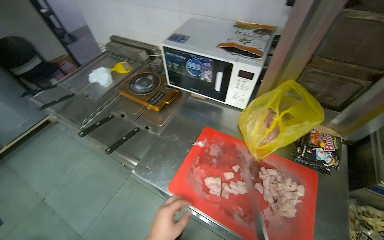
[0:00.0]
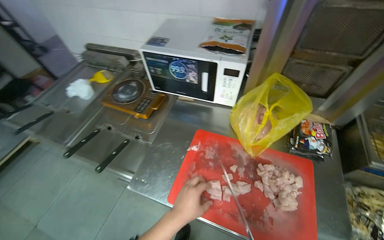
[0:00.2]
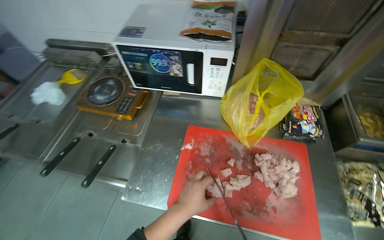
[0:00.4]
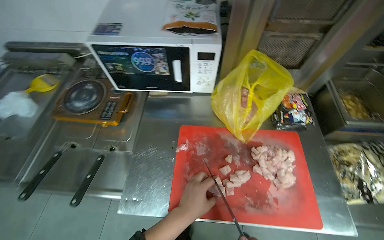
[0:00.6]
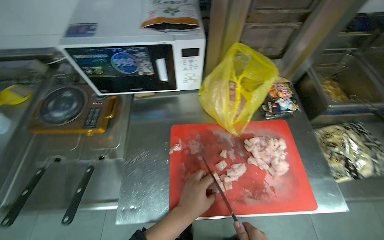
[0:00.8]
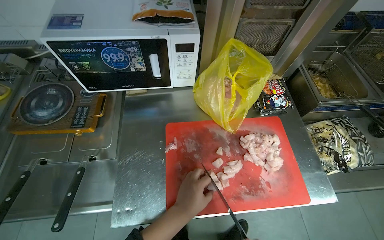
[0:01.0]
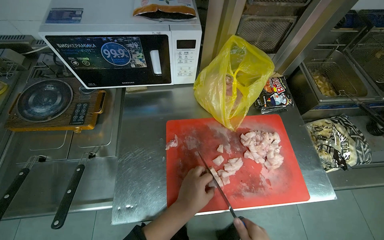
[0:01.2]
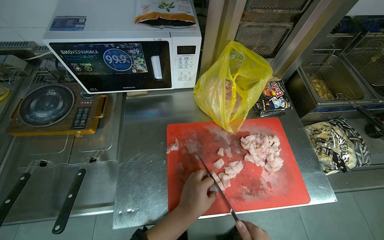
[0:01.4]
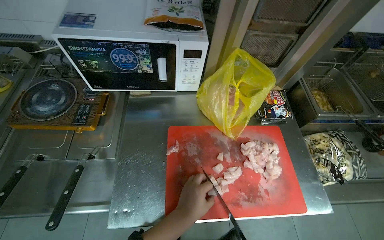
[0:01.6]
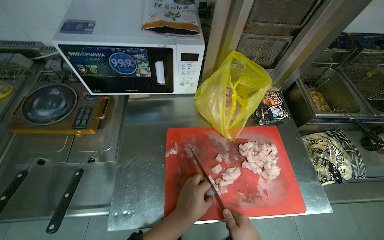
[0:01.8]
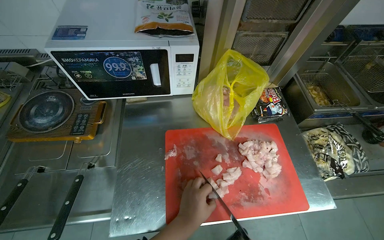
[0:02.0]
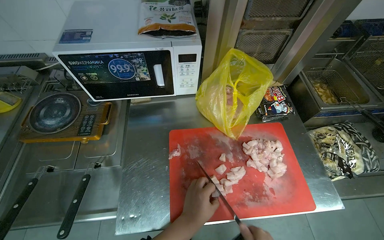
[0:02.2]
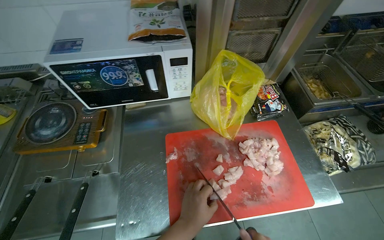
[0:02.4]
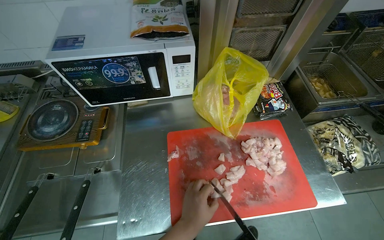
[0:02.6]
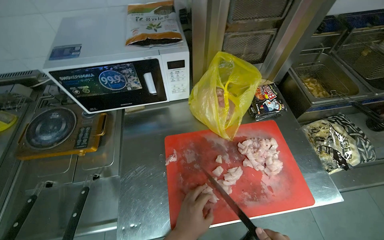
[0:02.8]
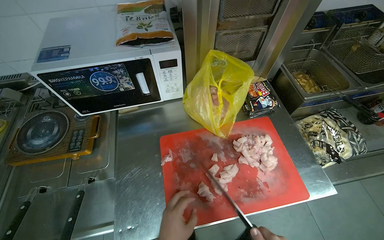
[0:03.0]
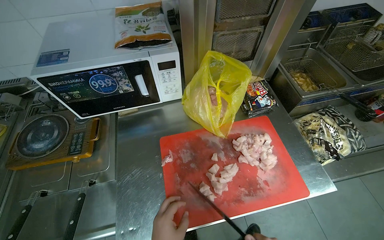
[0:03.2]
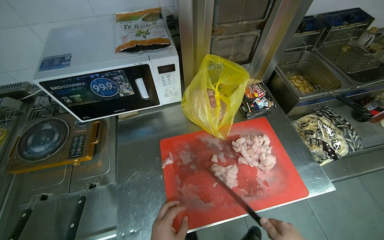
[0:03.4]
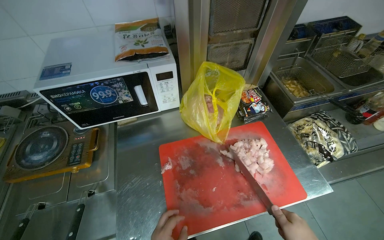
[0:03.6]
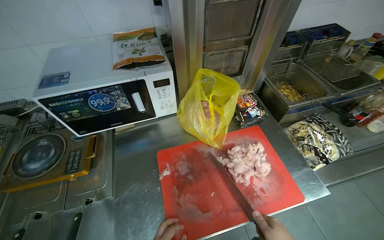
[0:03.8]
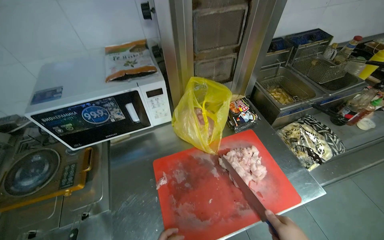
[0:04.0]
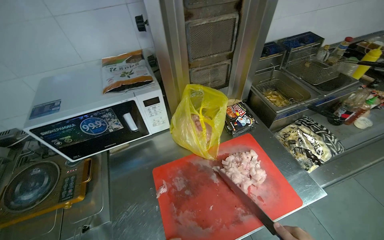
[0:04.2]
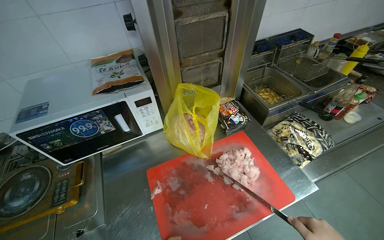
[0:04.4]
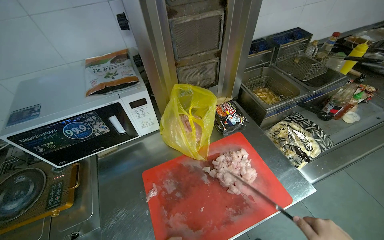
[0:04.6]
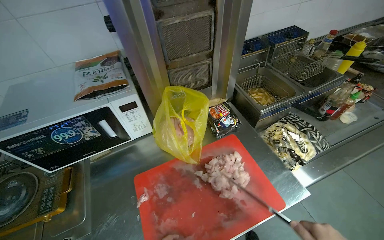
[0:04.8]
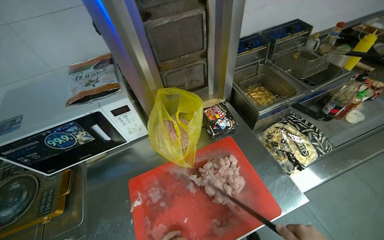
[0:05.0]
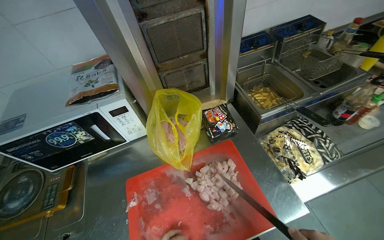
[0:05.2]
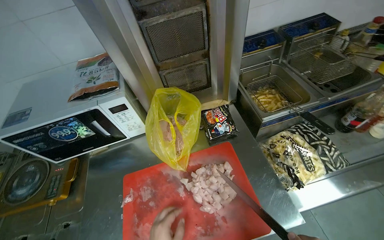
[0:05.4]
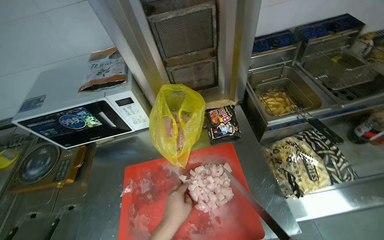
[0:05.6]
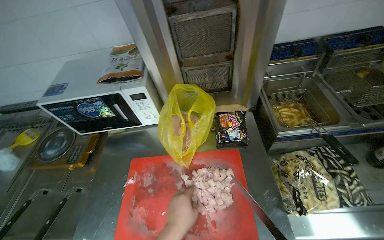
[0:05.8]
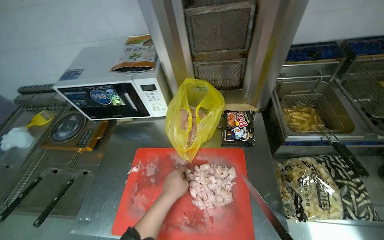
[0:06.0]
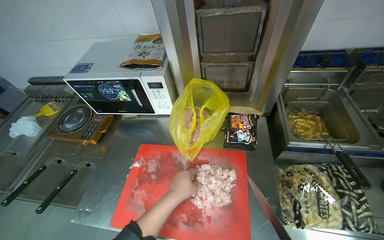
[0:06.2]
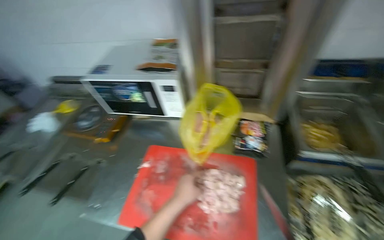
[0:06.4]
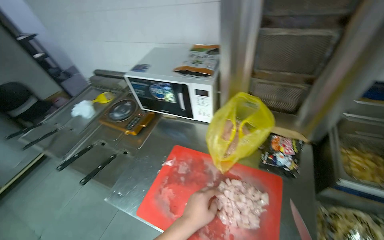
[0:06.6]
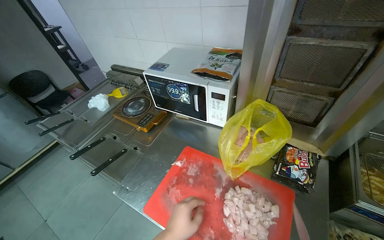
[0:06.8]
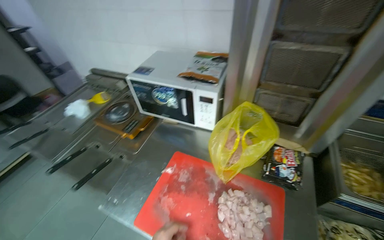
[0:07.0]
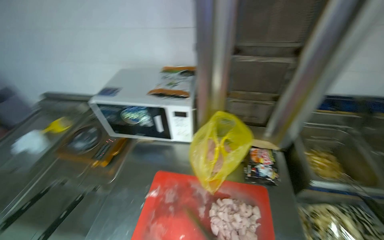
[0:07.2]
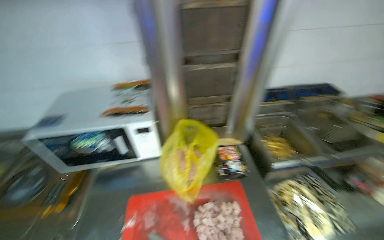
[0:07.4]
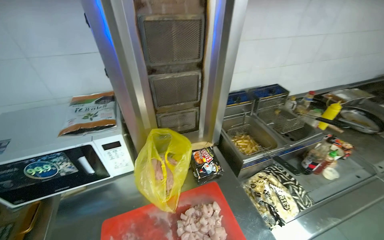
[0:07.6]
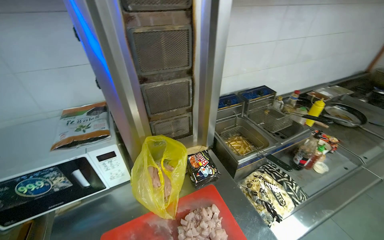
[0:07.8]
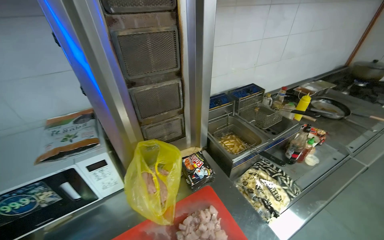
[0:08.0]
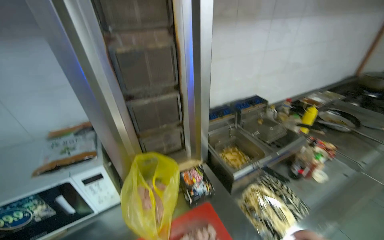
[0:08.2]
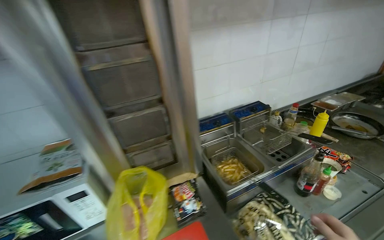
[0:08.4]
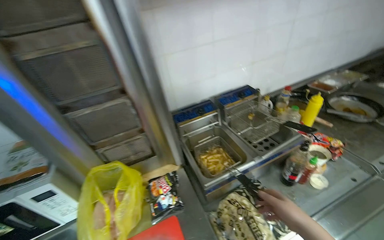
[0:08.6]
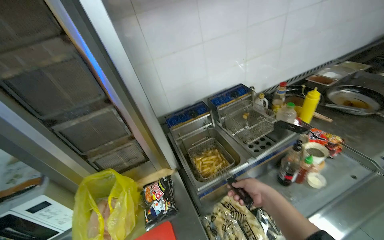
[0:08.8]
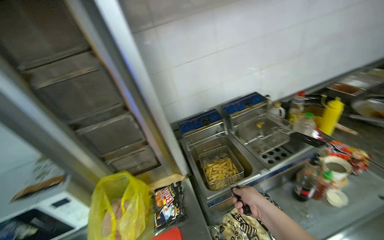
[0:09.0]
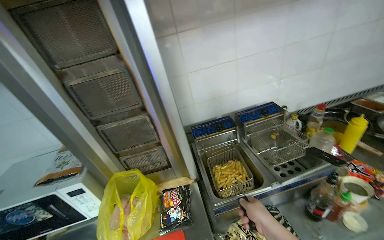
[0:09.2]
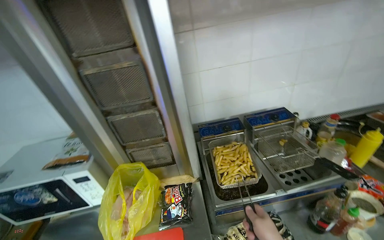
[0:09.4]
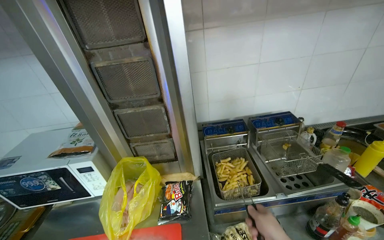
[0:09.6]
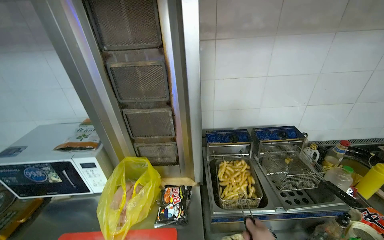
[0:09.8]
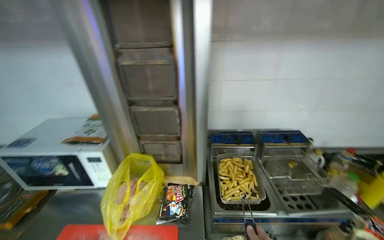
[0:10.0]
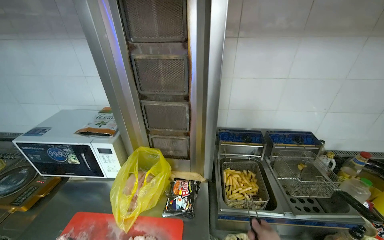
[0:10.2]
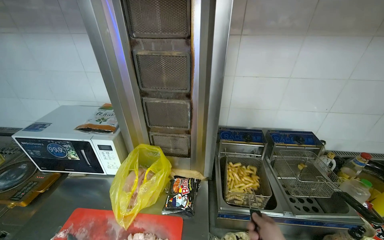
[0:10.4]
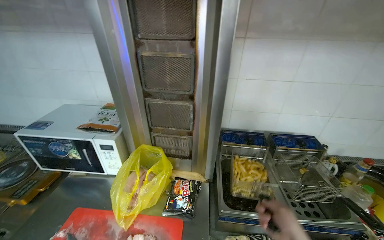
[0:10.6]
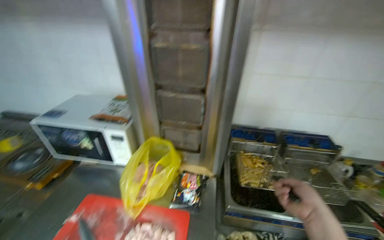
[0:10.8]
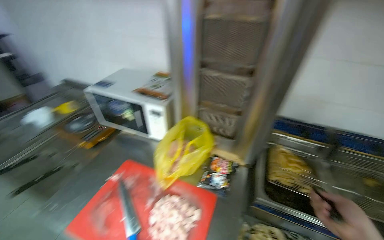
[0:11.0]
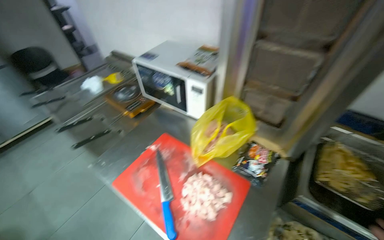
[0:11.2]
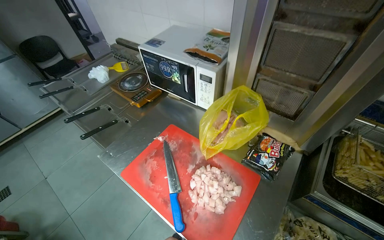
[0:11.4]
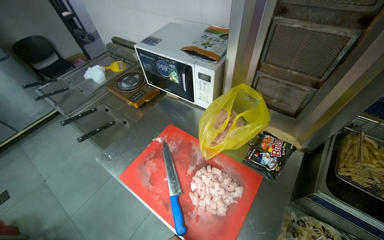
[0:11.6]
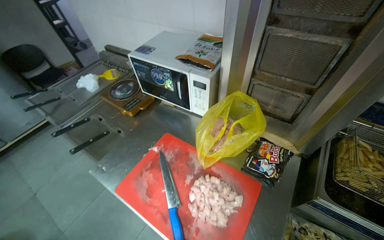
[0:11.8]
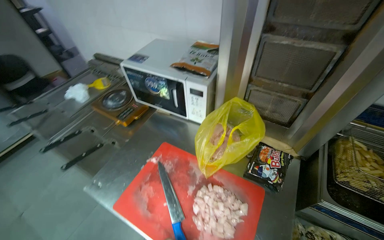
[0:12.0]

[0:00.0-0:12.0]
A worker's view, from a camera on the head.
Job: preparing food.
The whole recording: Cutting chicken on cutting board. The worker removes chicken from a bag and cuts it into pieces on a red cutting board.
0.0 to 1.6 s: The wearer's head swings approximately 35 degrees to the right.
4.4 to 6.0 s: The head rotates some 30 degrees to the left.
6.0 to 7.6 s: The head rotates about 30 degrees to the right. The view tips upward by approximately 15 degrees.
9.0 to 10.4 s: The wearer's head swings about 30 degrees to the left.
10.4 to 12.0 s: The head turns to the left by approximately 25 degrees. The view tilts some 15 degrees downward.

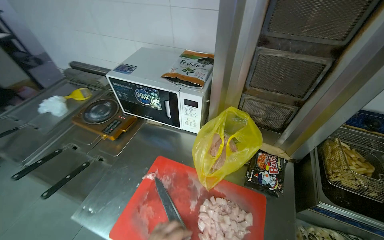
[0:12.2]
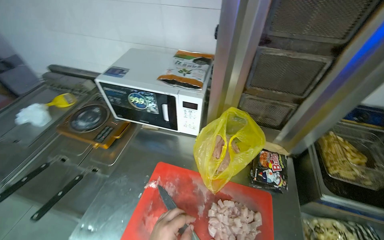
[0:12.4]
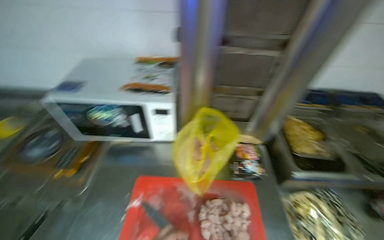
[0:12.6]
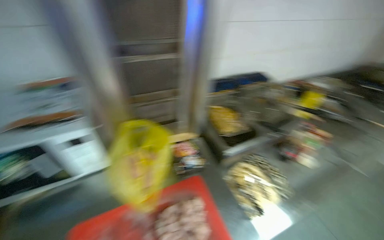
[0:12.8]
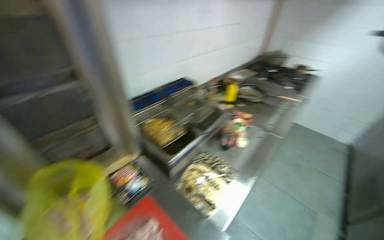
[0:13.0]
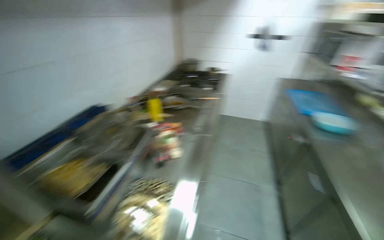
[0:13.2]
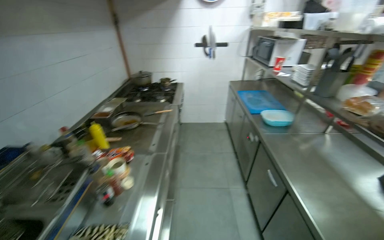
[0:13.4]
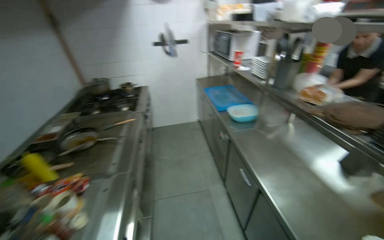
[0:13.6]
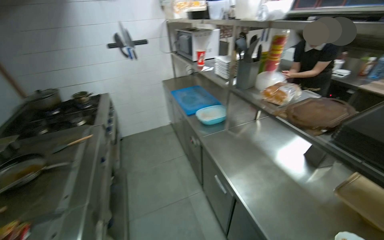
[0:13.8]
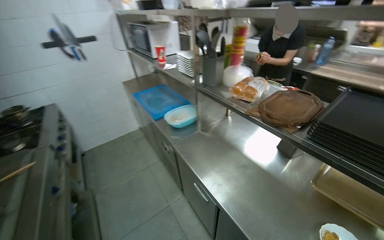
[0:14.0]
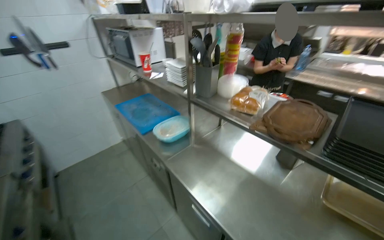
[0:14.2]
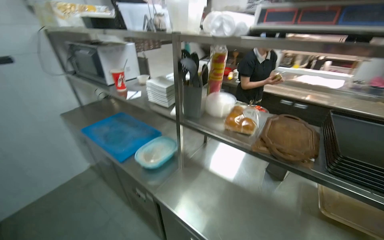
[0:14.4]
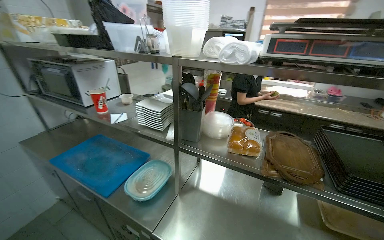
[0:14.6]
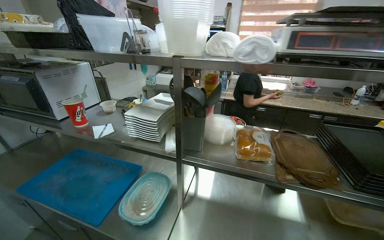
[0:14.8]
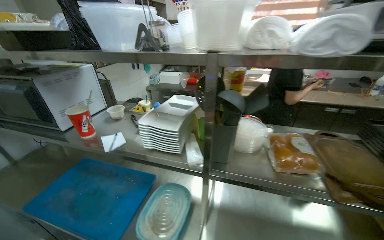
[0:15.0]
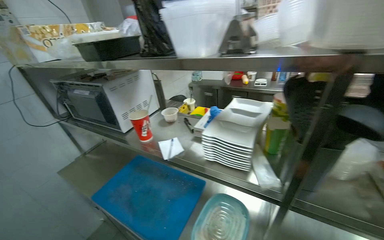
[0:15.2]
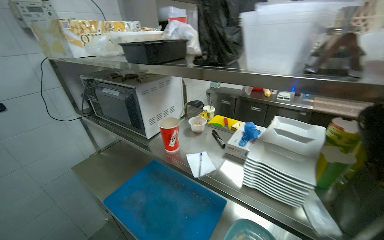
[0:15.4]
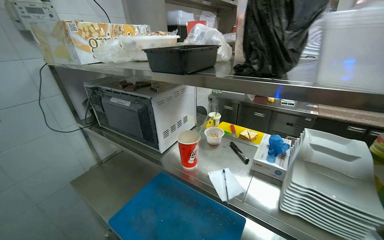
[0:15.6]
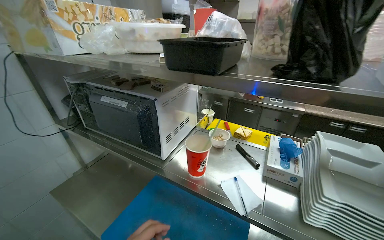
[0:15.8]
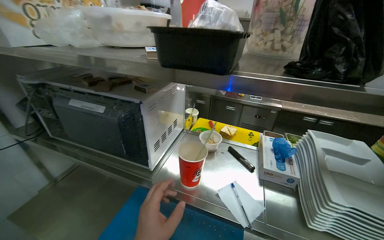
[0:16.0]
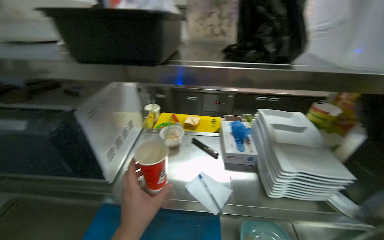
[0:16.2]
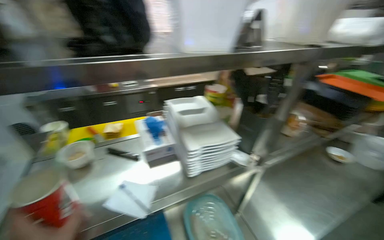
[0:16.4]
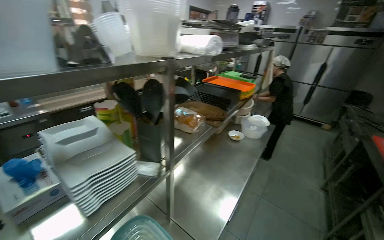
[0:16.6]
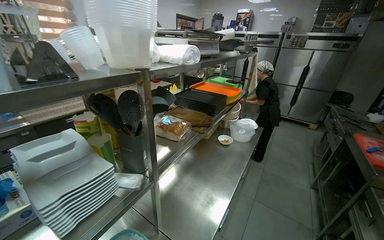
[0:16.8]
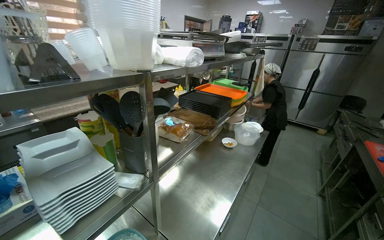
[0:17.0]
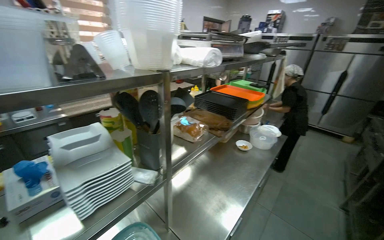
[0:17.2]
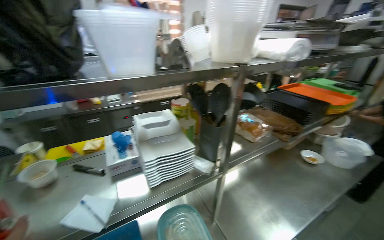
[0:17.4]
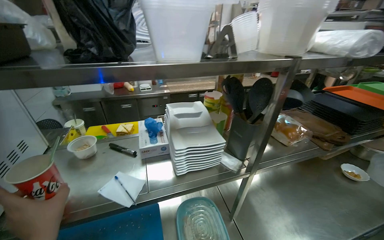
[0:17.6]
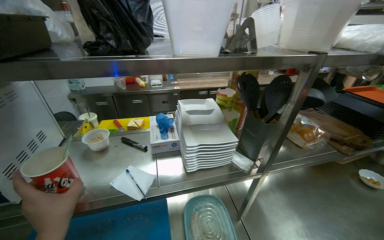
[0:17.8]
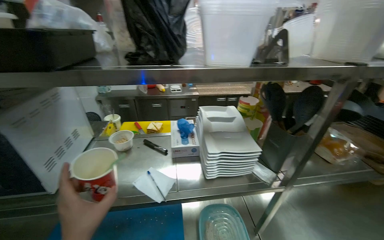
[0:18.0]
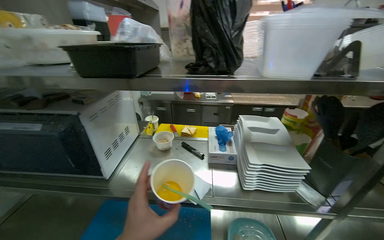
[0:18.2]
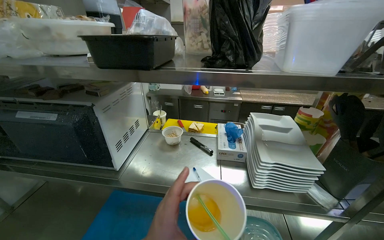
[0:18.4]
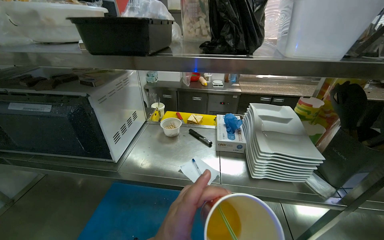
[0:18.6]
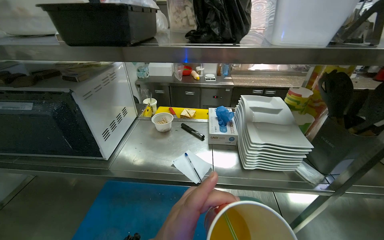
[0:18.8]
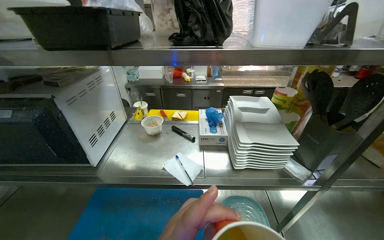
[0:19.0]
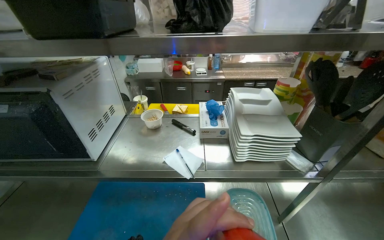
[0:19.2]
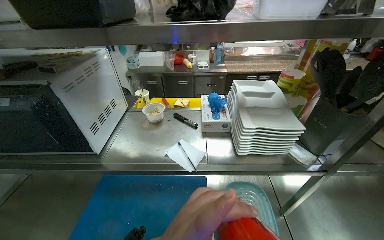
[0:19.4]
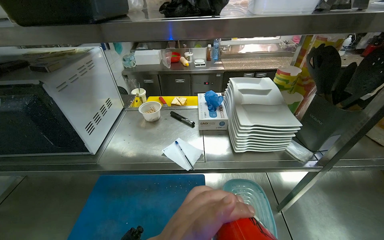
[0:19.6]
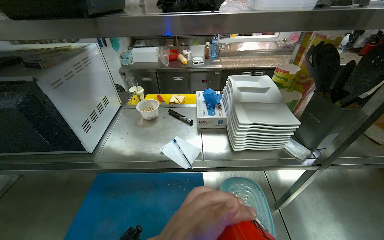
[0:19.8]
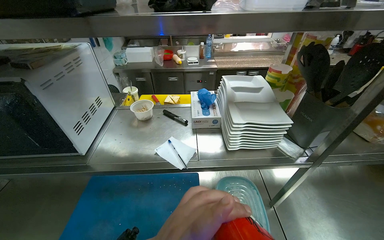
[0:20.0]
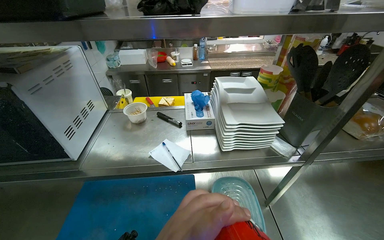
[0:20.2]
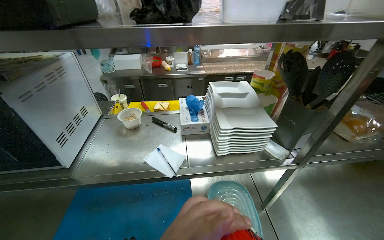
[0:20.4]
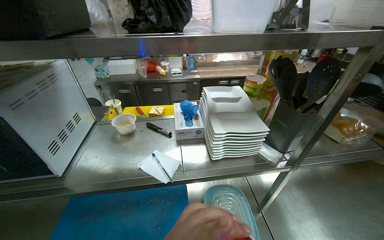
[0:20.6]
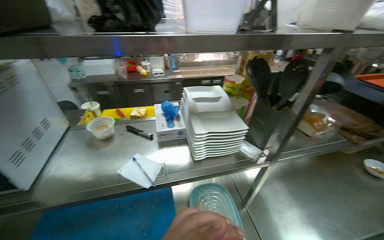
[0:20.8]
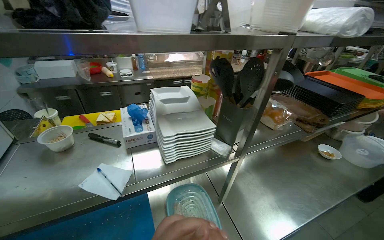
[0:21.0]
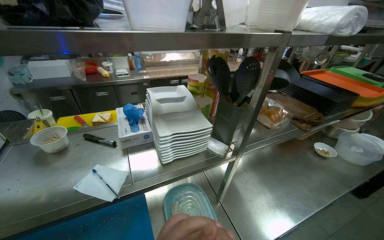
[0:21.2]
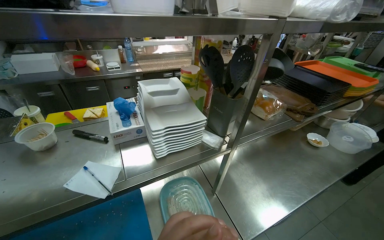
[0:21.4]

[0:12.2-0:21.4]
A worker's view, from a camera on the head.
Job: preparing food.
The whole recording: Cutting chicken on cutting board. The worker removes chicken from a bag and cuts it into pieces on a red cutting board.
12.2 to 13.8 s: The camera is carried some 80 cm. The wearer looks approximately 135 degrees further to the right.
13.8 to 15.2 s: The head travels roughly 90 cm. The head rotates roughly 40 degrees to the right.
15.2 to 16.8 s: The head rotates about 90 degrees to the right.
16.8 to 18.4 s: The head rotates approximately 65 degrees to the left.
19.8 to 21.4 s: The wearer's head swings approximately 25 degrees to the right.
